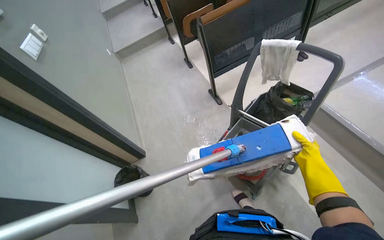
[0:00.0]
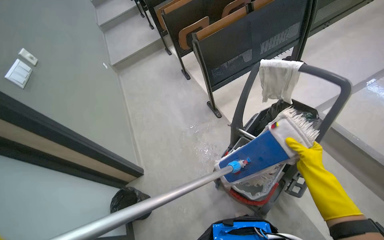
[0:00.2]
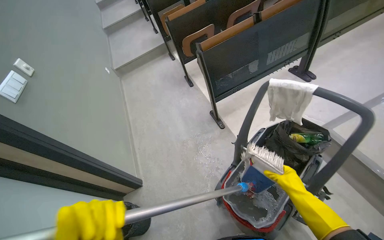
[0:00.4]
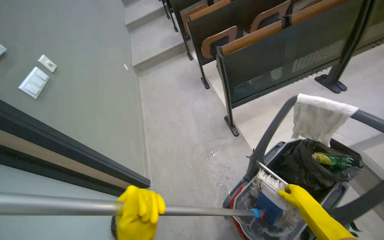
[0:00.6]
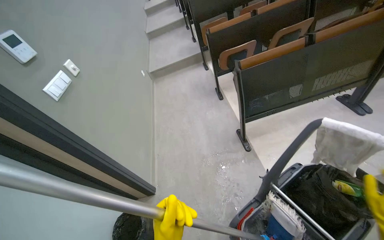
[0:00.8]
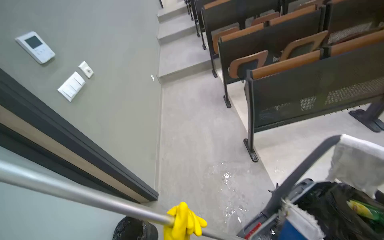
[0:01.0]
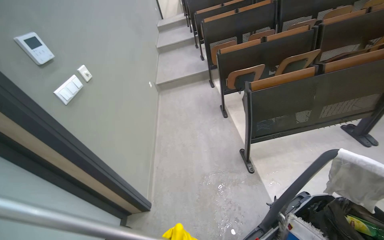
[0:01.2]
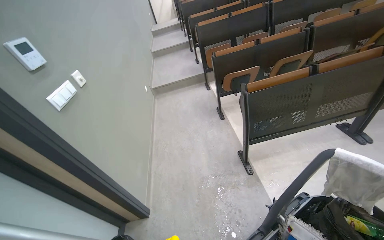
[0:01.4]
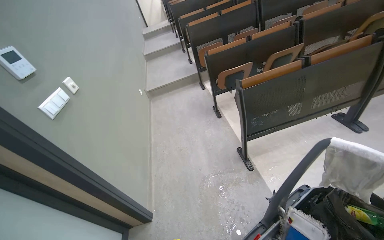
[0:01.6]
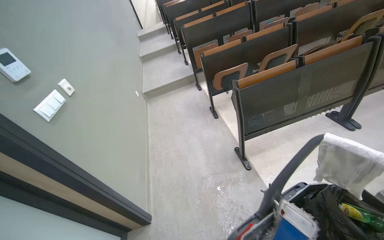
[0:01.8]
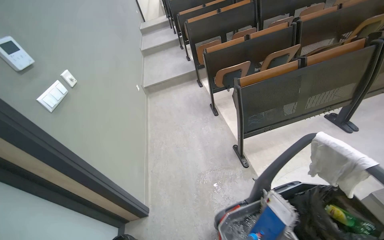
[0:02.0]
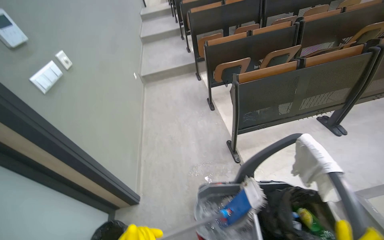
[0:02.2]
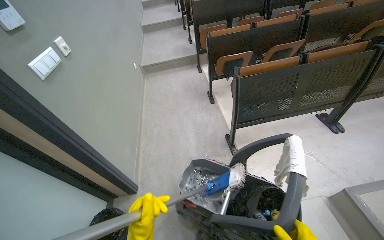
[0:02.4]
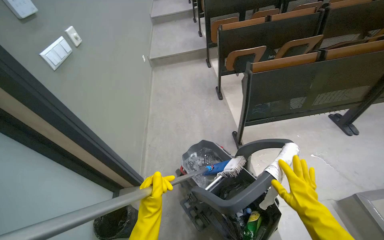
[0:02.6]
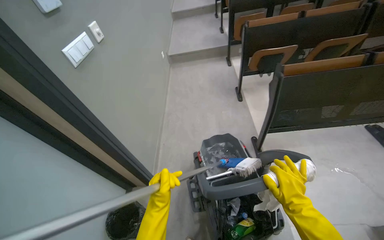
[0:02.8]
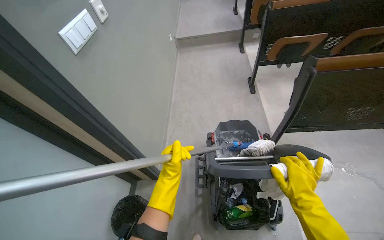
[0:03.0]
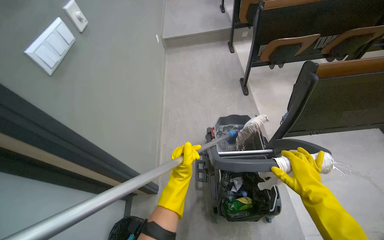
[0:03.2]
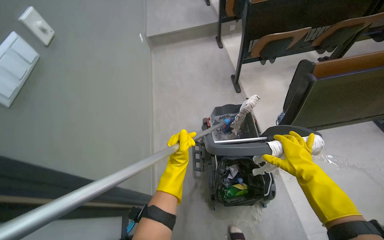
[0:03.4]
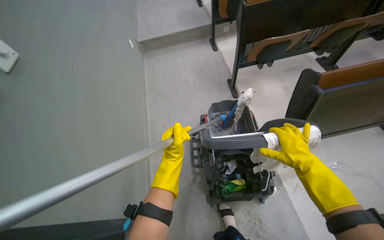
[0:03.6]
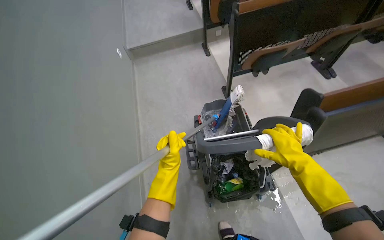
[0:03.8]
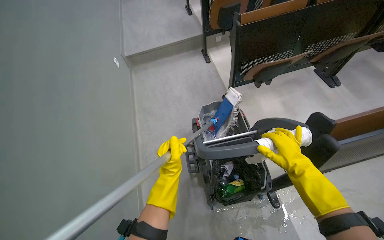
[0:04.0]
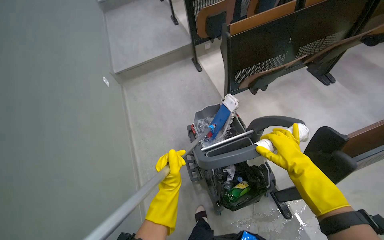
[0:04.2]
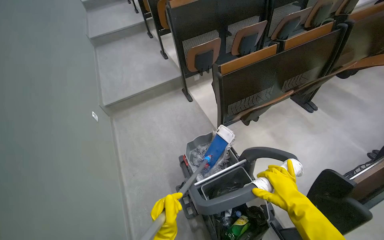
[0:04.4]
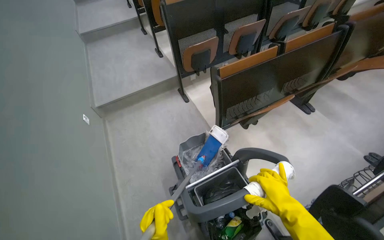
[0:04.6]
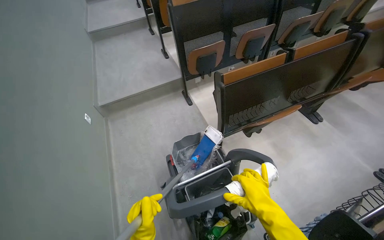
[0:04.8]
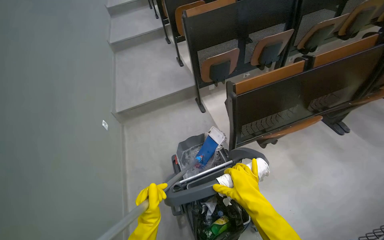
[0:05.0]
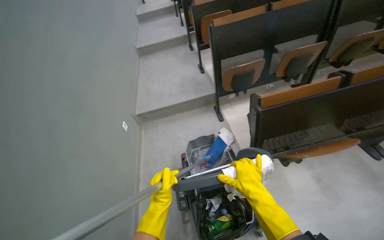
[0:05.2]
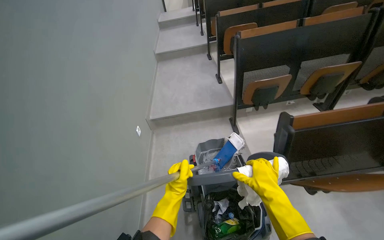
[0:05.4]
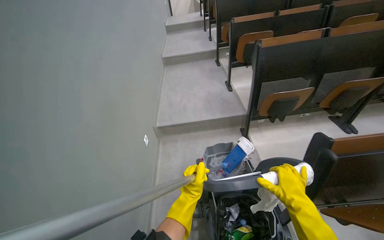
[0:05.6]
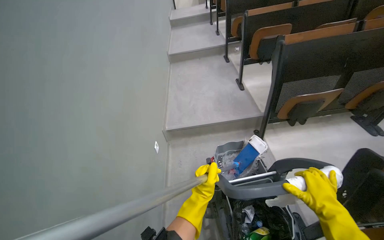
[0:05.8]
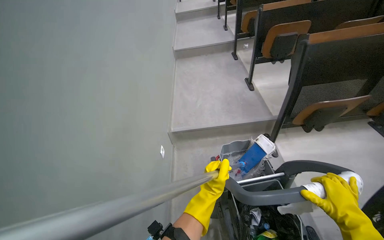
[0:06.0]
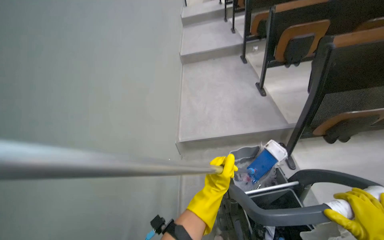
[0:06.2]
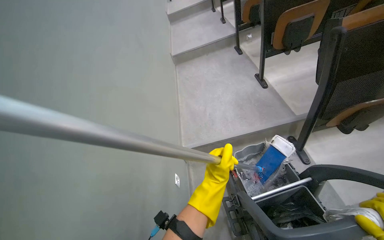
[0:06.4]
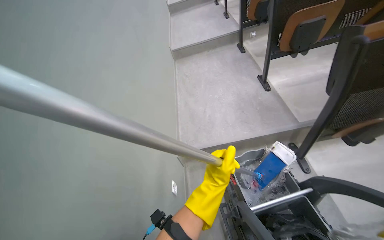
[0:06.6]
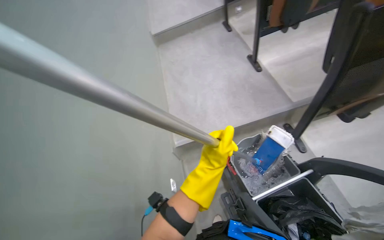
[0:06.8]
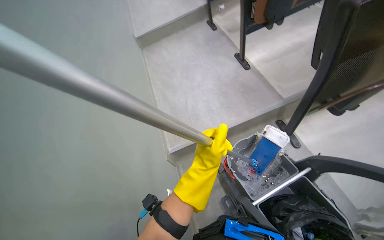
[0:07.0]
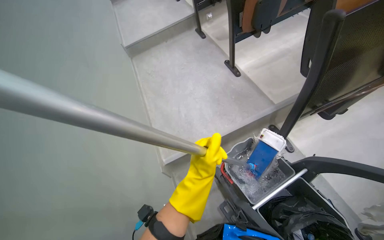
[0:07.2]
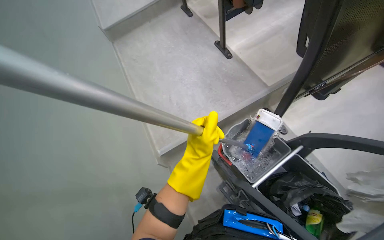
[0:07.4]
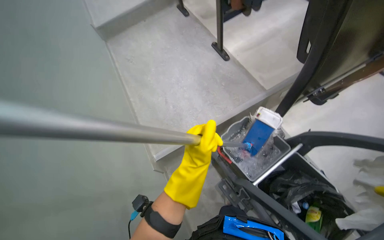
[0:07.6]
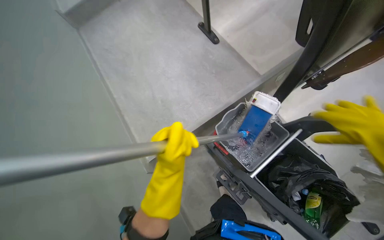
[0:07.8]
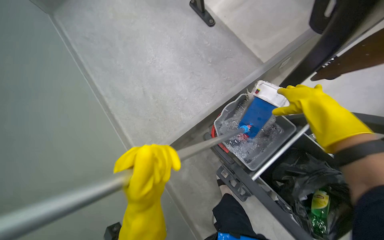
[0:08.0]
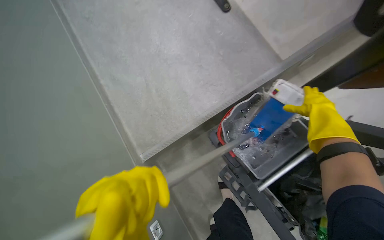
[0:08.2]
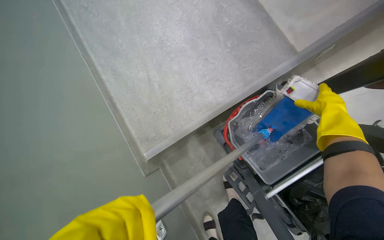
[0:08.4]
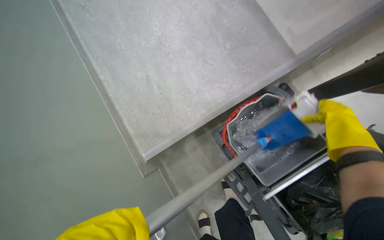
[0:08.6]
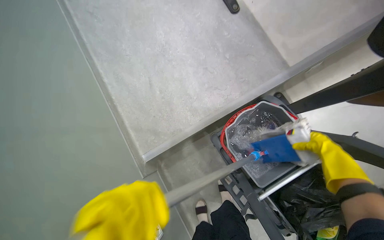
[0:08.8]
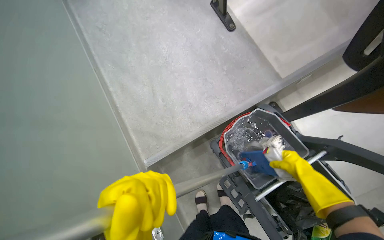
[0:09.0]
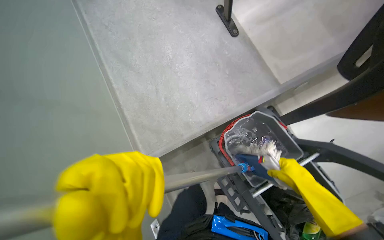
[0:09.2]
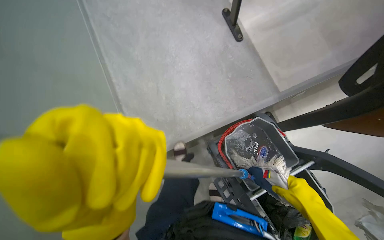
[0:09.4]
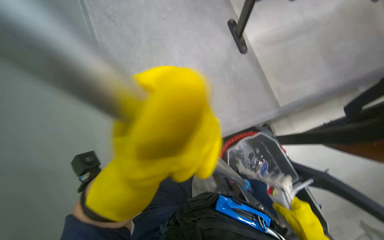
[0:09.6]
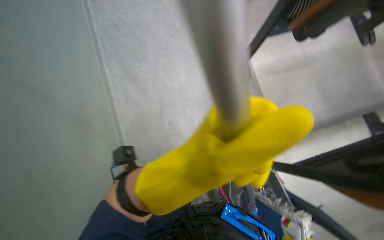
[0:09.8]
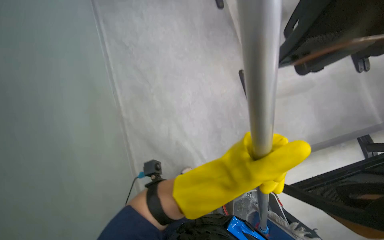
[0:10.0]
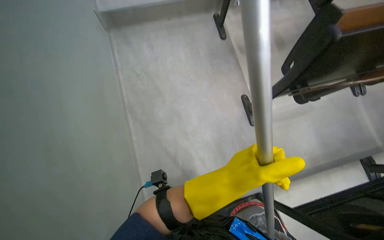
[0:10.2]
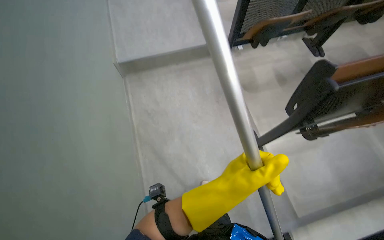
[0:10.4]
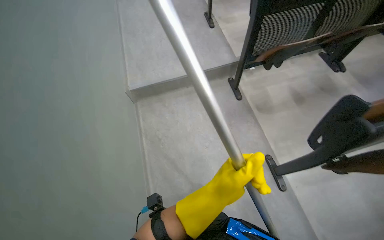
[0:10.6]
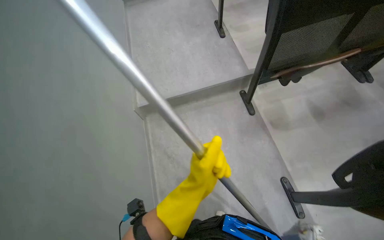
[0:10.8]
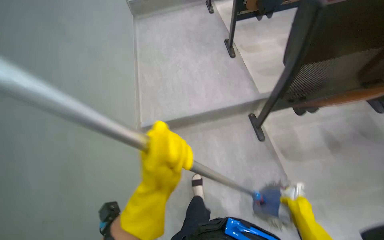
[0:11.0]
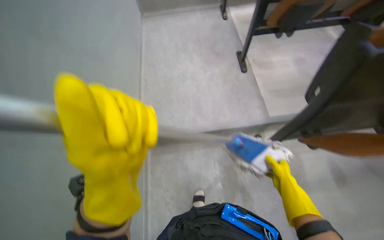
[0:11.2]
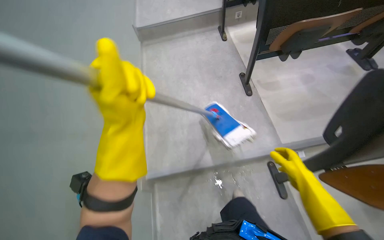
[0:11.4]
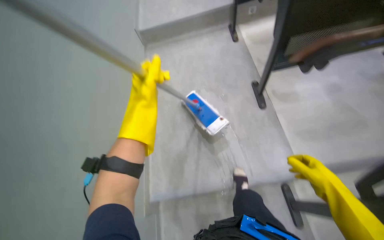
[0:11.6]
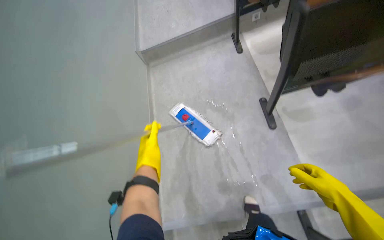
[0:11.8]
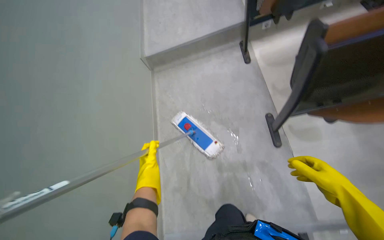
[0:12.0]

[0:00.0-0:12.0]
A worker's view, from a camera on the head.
Job: mopping floor.
The whole recording: Mopping lecture hall floor. The worker mops the floor of the lecture hall, moving chairs and re-wetting the mop as needed.
1.6 to 3.0 s: The view tilts roughly 15 degrees downward.
3.0 to 4.4 s: The head turns to the right by about 15 degrees. The camera pitches upward, by approximately 10 degrees.
4.4 to 6.0 s: The head travels approximately 70 cm. The wearer's head swings some 25 degrees to the left.
6.0 to 7.6 s: The head travels some 60 cm. The head turns to the right by about 25 degrees.
9.0 to 10.4 s: The camera travels approximately 50 cm. The view tips upward by roughly 25 degrees.
10.4 to 12.0 s: The head travels roughly 1.5 m. The view swings roughly 15 degrees to the left.

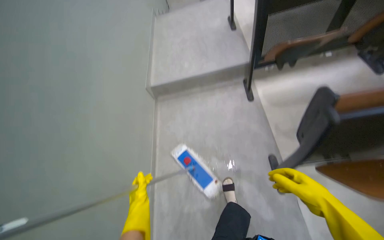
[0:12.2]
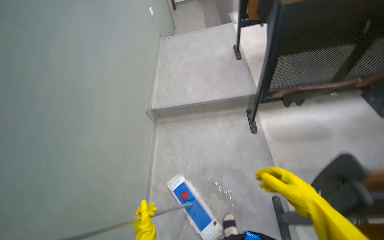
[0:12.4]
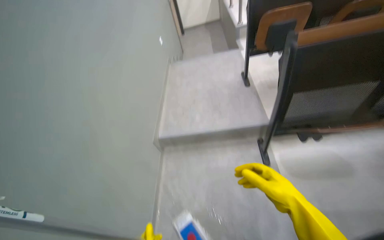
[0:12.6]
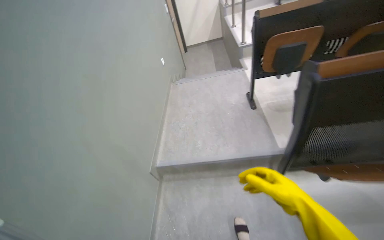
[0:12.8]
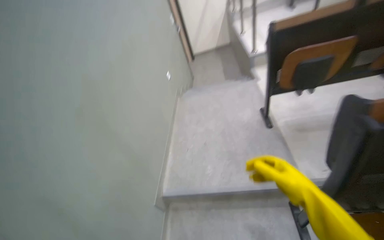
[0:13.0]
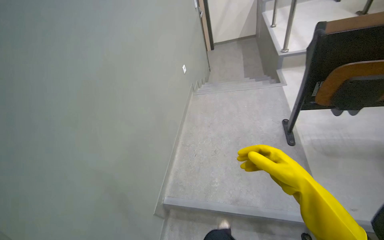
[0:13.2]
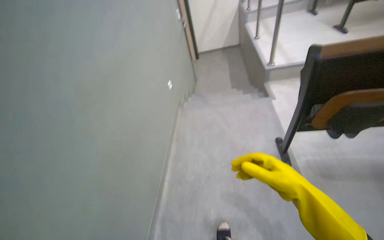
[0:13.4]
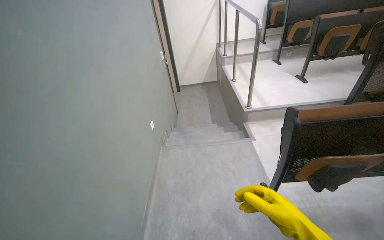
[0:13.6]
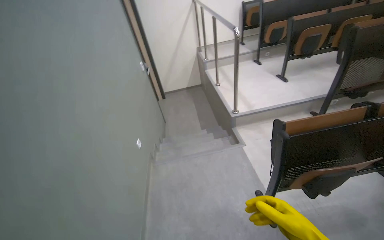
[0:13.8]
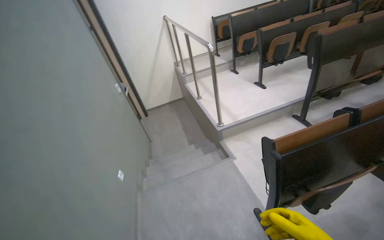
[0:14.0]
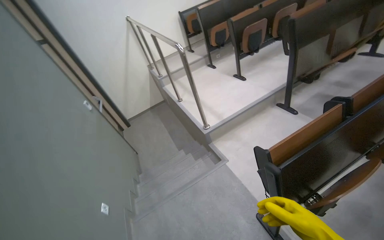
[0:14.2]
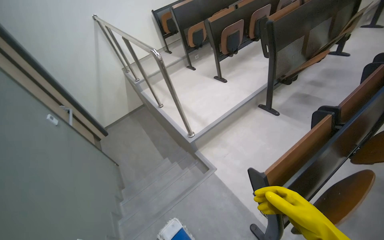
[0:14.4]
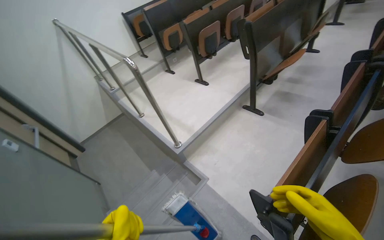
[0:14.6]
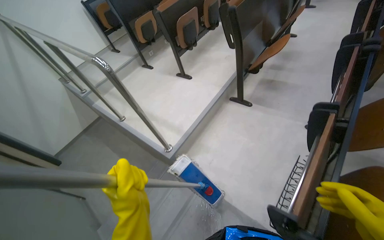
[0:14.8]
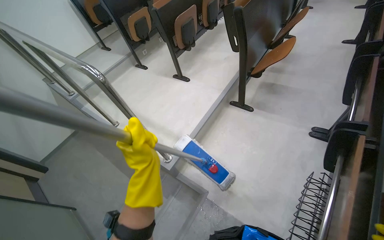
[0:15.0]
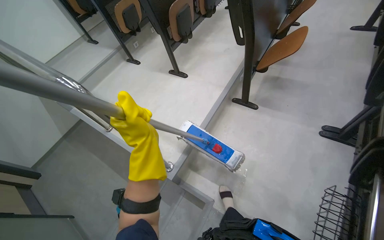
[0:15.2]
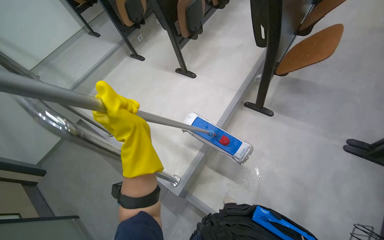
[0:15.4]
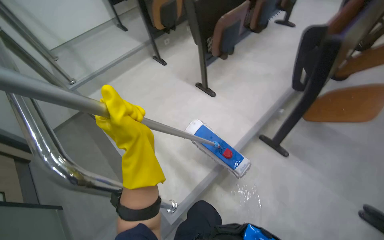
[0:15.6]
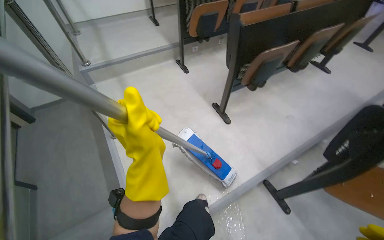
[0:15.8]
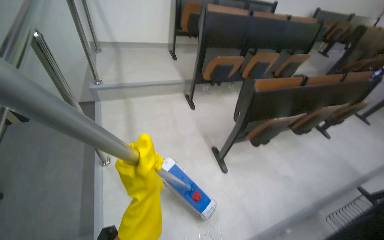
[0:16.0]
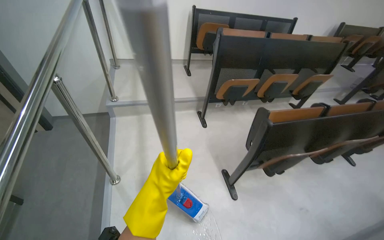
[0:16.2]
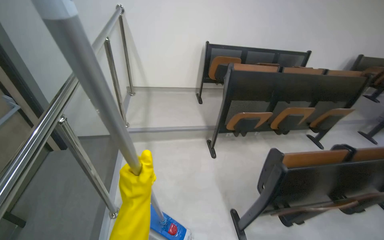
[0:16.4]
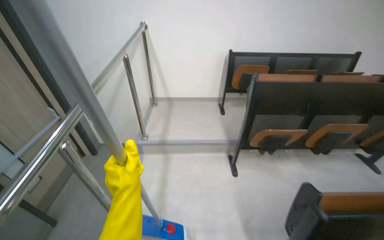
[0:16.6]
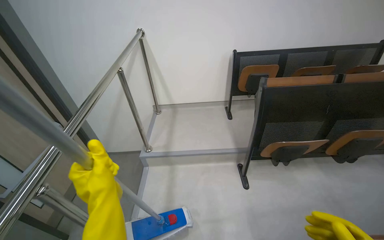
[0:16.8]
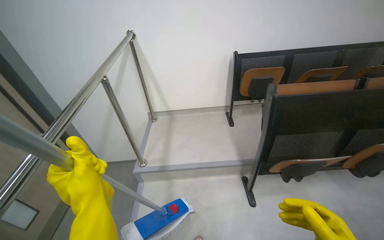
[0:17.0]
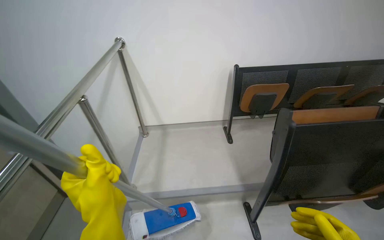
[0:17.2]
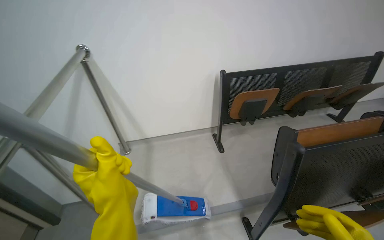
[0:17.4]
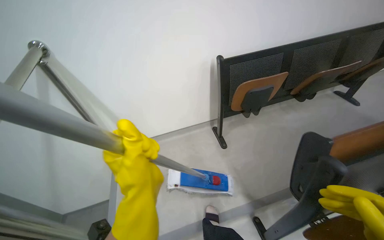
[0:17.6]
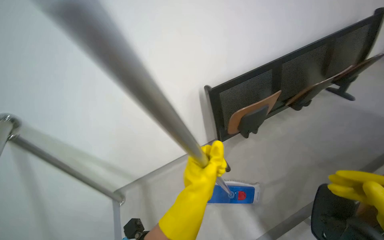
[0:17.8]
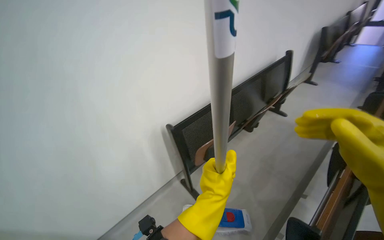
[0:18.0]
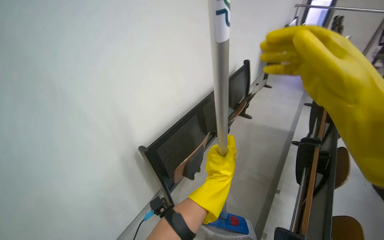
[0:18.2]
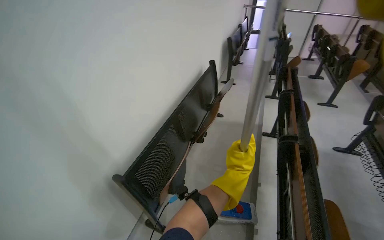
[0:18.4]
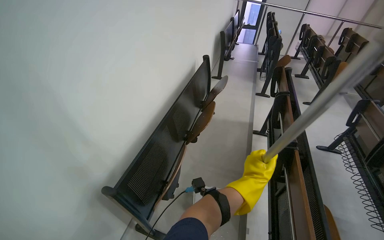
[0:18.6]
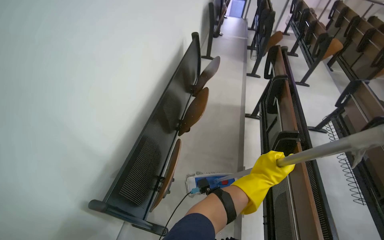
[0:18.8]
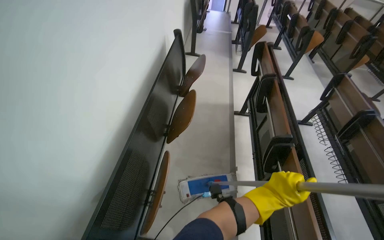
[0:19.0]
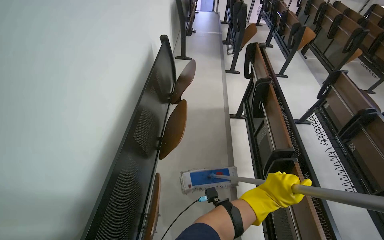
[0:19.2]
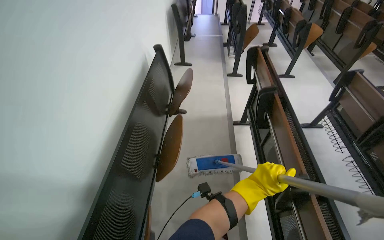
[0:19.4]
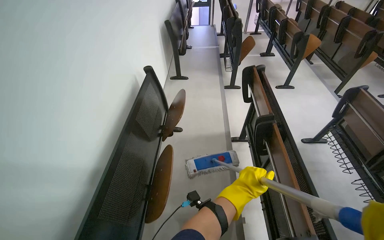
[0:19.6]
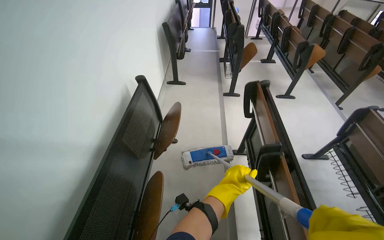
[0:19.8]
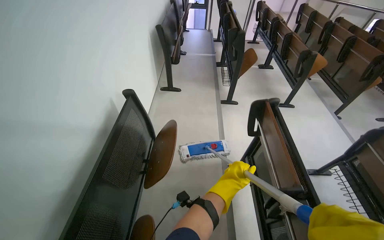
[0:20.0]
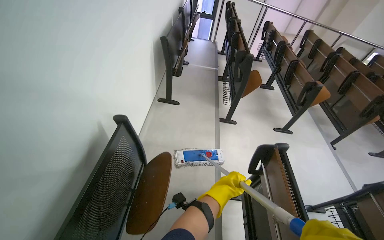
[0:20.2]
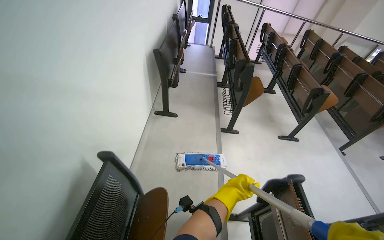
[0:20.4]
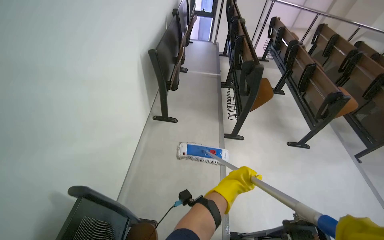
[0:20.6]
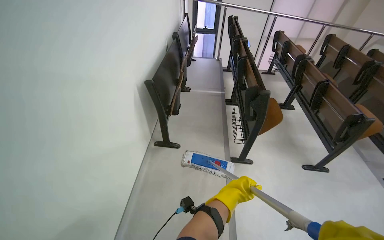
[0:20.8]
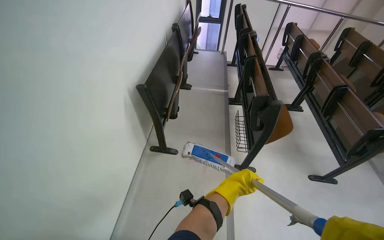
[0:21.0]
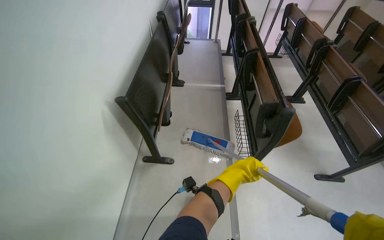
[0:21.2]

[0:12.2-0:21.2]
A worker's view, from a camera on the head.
Job: mopping floor.
The whole recording: Mopping lecture hall floor. The worker mops the floor of the lecture hall, moving chairs and re-wetting the mop as needed.
12.2 to 13.8 s: The wearer moves roughly 1.5 m. The view tips upward by about 25 degrees.
13.8 to 15.2 s: The camera is carried approximately 1 m. The head turns to the right by some 50 degrees.
15.2 to 16.6 s: The head travels roughly 1 m. The wearer looks some 55 degrees further to the left. The view tips upward by some 20 degrees.
16.6 to 18.2 s: The camera travels about 1.5 m. The wearer's head swings roughly 45 degrees to the right.
18.2 to 19.8 s: The camera travels about 1 m. The wearer's head swings about 30 degrees to the right.
19.8 to 21.2 s: The head travels about 1.5 m.
